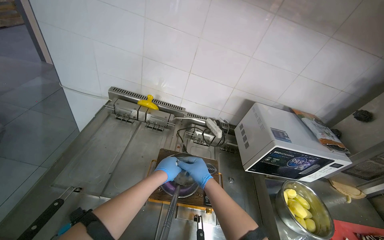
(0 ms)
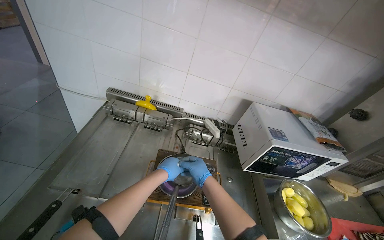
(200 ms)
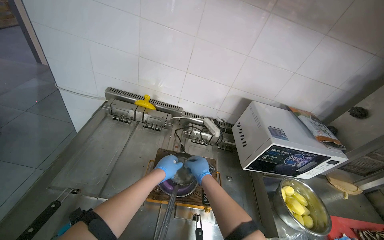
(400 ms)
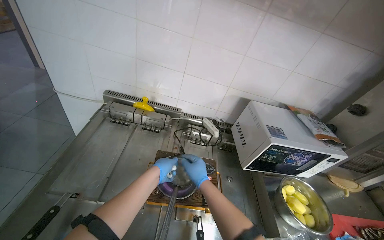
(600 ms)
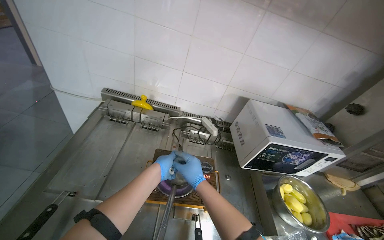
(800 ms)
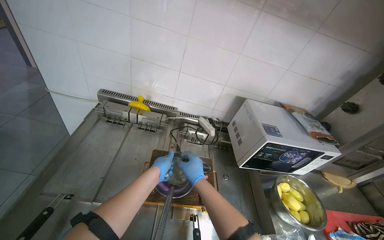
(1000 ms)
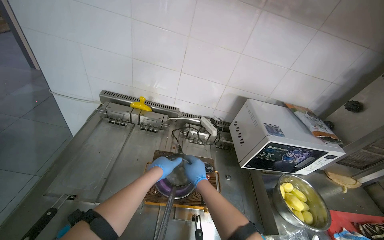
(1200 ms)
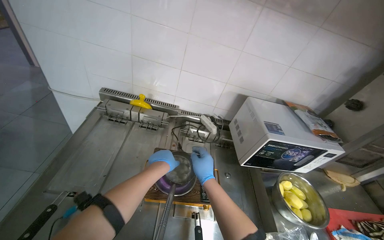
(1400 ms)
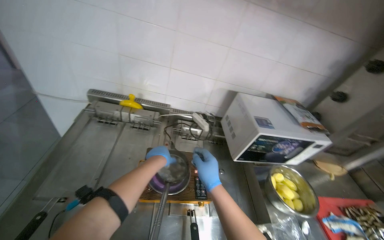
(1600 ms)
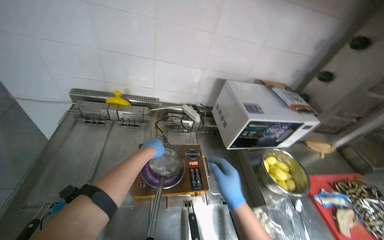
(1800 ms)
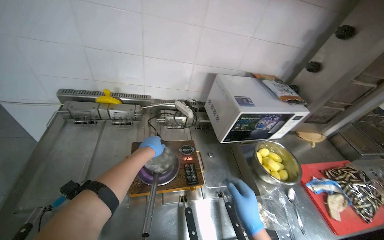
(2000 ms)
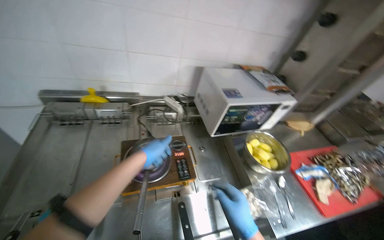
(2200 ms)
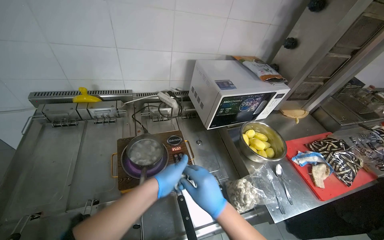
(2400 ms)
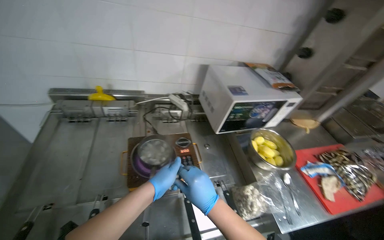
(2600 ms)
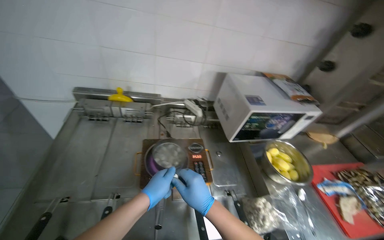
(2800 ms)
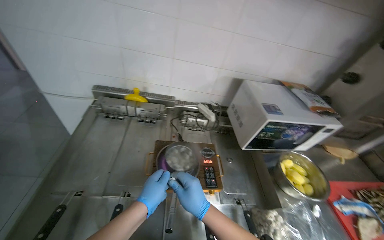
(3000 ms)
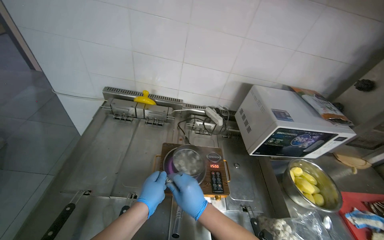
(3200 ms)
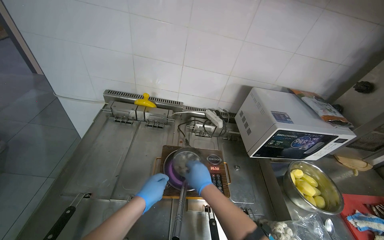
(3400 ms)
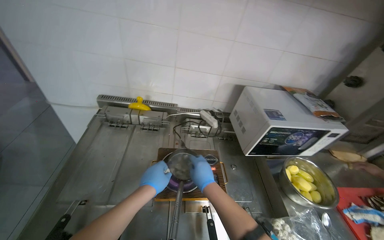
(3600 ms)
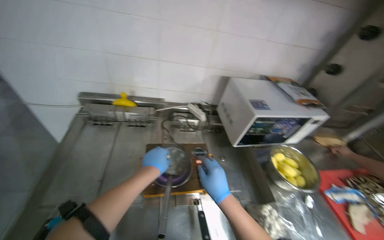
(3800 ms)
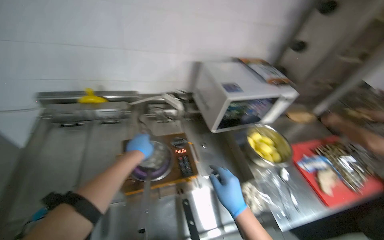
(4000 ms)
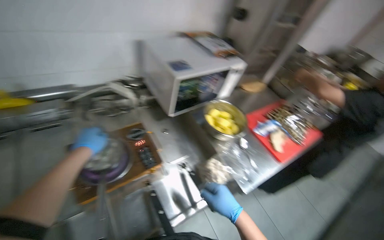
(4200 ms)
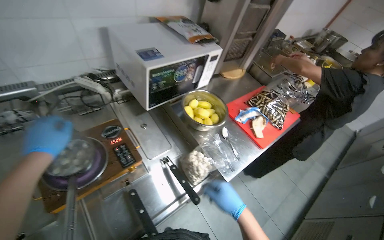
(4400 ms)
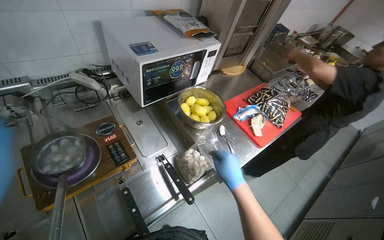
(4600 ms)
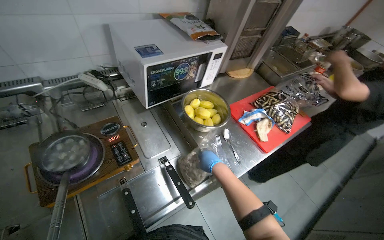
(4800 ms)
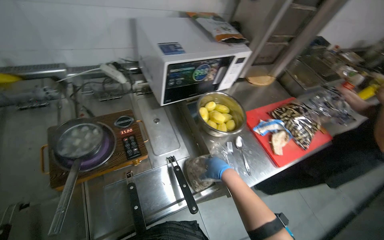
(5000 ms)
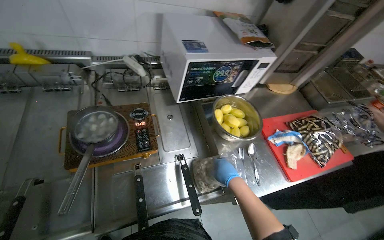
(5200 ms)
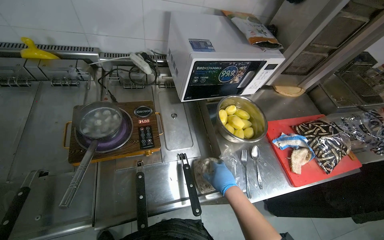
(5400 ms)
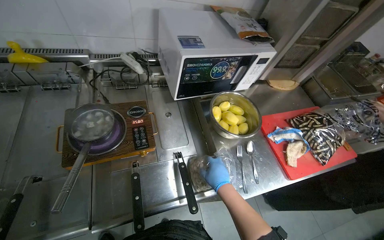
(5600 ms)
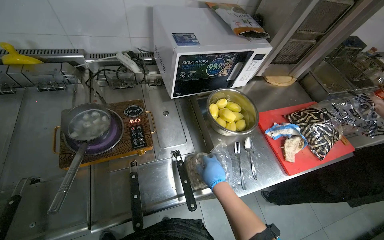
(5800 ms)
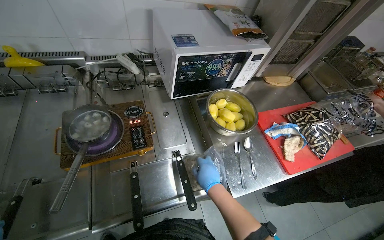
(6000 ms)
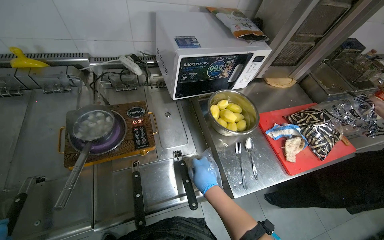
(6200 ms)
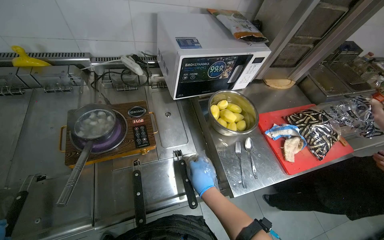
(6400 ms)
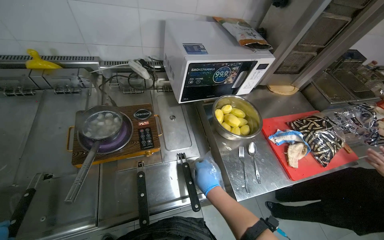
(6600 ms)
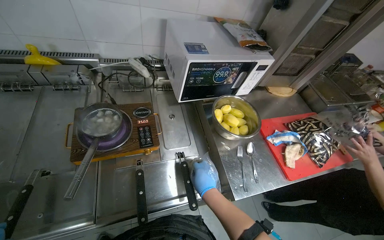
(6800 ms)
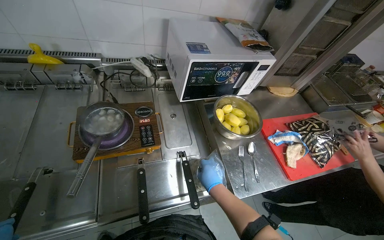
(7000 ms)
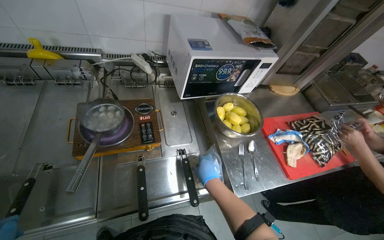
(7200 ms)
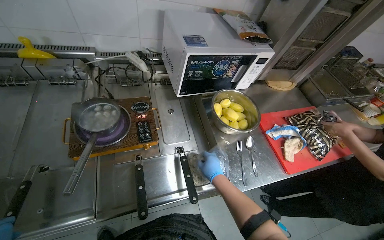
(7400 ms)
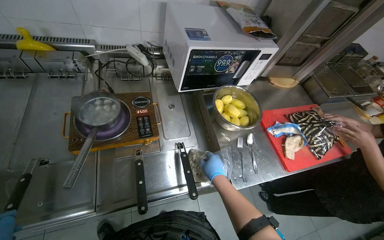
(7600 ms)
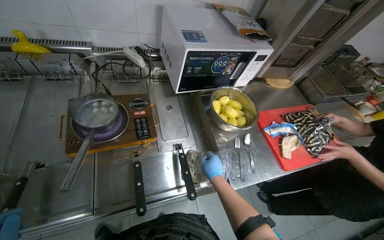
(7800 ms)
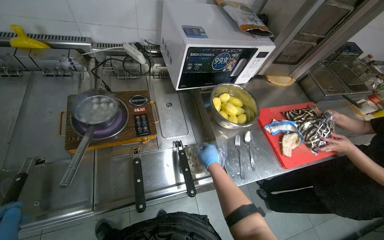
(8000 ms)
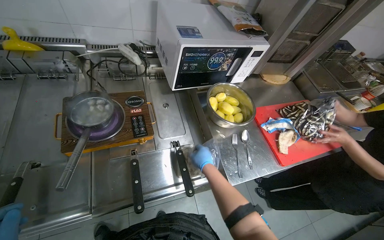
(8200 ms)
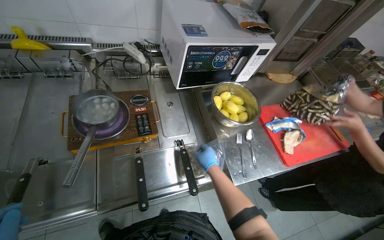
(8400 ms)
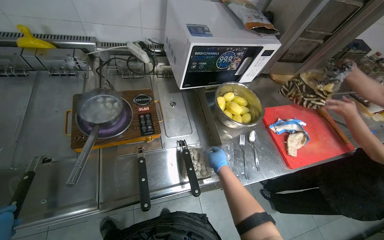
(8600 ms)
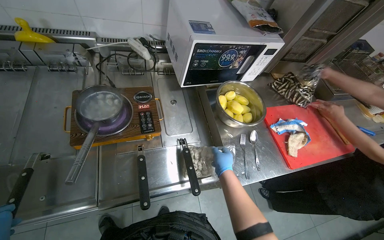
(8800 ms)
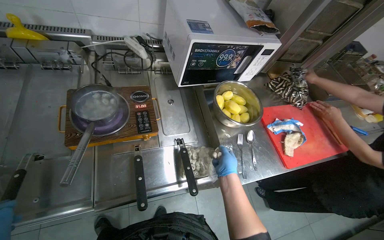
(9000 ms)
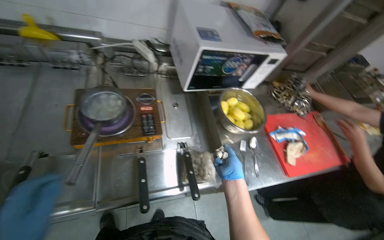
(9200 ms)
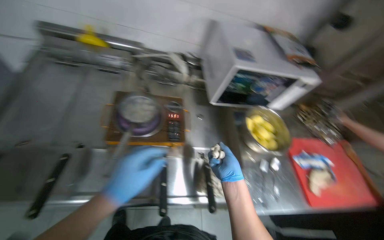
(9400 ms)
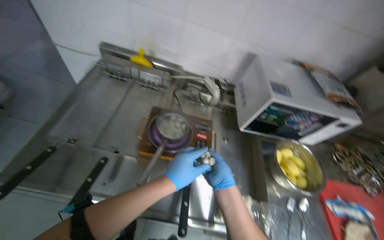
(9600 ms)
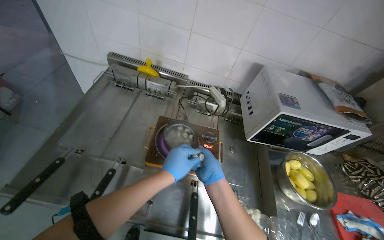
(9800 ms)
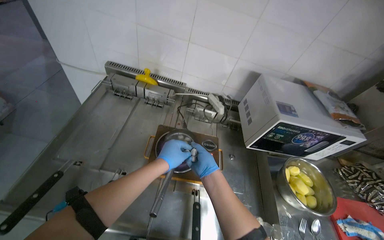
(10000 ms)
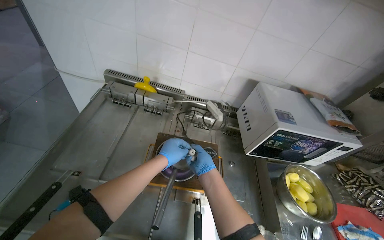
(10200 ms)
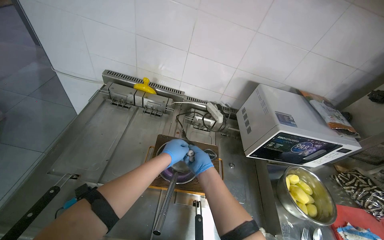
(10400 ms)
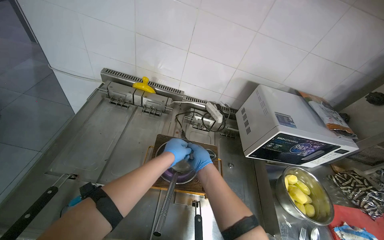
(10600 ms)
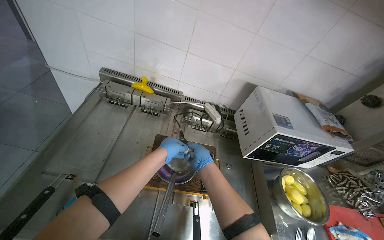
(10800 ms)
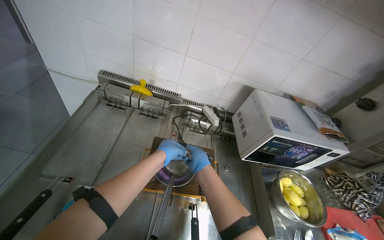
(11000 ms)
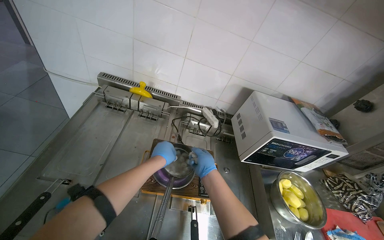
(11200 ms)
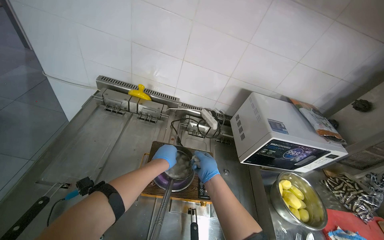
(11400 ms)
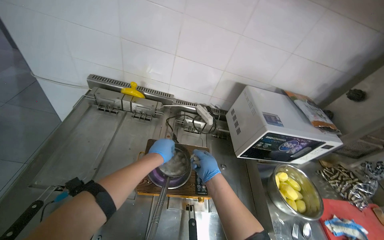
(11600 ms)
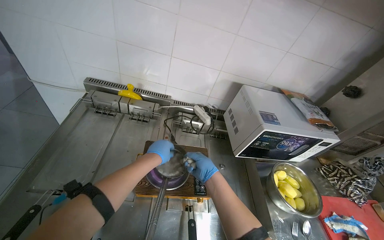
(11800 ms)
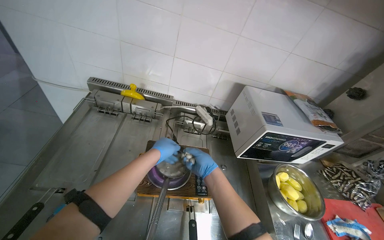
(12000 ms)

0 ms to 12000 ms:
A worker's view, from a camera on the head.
Job: cooking food.
The whole recording: Adding food items to boiling water. The worker takes food items from a bag and adds them to a pot of boiling water on the stove.
0 ms to 1600 ms: The hands are busy where they are.
1600 ms to 3000 ms: The left hand goes roughly 20 cm nearer to the camera and down the picture. Meanwhile the right hand shifts approximately 10 cm nearer to the camera, and reaches about 15 cm to the right, then returns.
3000 ms to 4400 ms: The wearer's head swings about 30 degrees to the right. The wearer looks approximately 15 degrees further downward.
4400 ms to 6000 ms: The head rotates roughly 20 degrees to the left. The right hand heads farther from the camera, covering about 15 cm.
9000 ms to 10400 ms: The view tips upward by approximately 15 degrees.
10400 ms to 12000 ms: The hands are busy where they are.

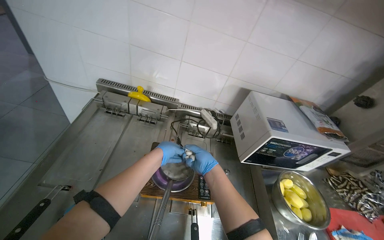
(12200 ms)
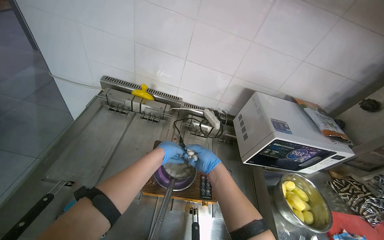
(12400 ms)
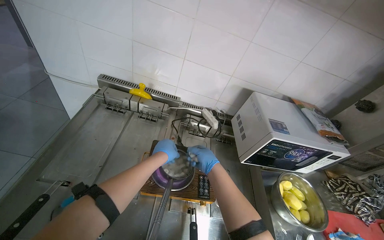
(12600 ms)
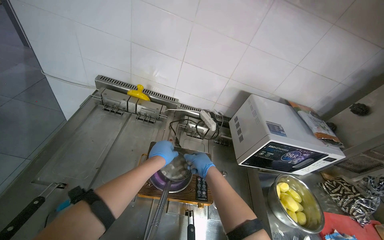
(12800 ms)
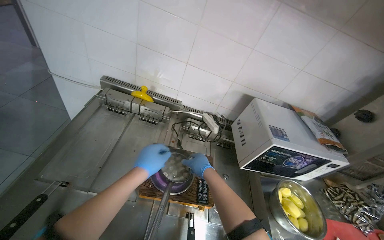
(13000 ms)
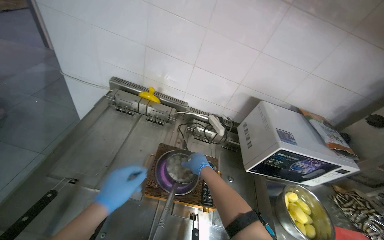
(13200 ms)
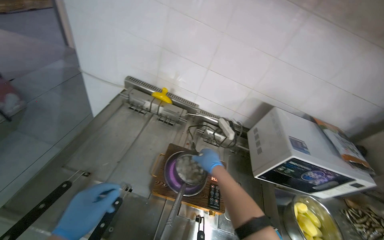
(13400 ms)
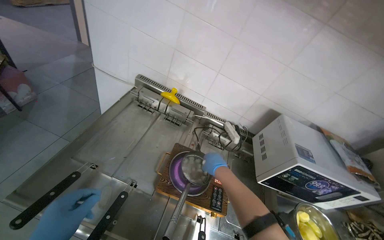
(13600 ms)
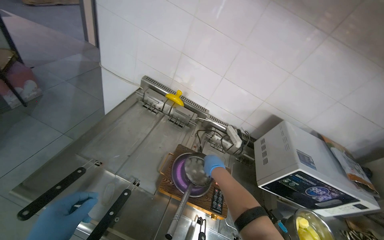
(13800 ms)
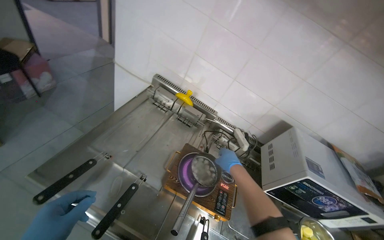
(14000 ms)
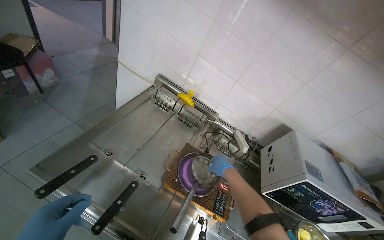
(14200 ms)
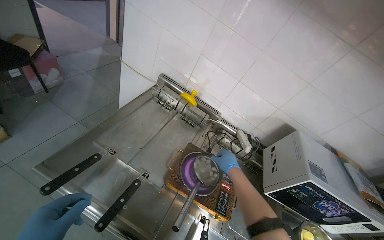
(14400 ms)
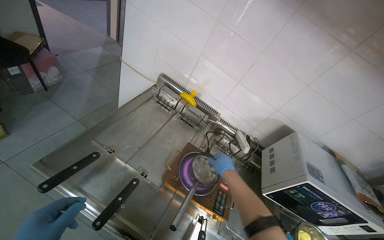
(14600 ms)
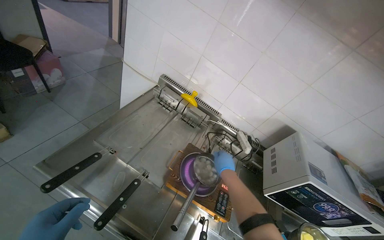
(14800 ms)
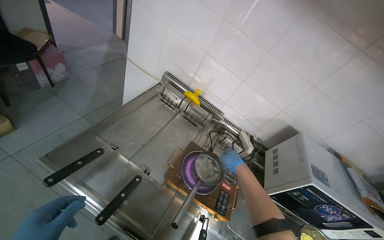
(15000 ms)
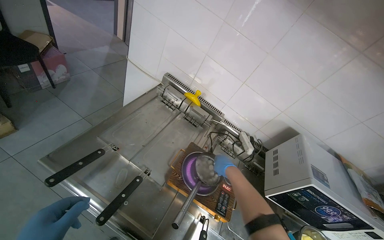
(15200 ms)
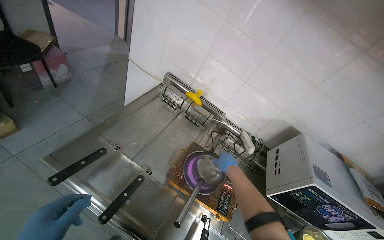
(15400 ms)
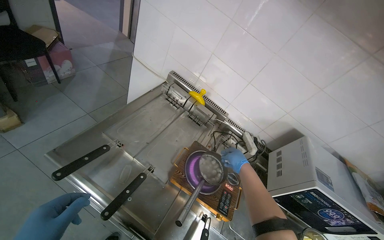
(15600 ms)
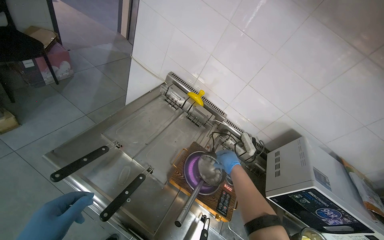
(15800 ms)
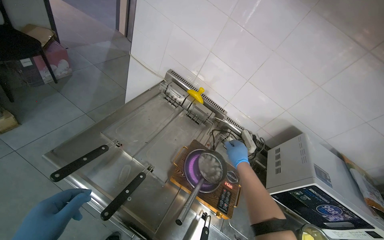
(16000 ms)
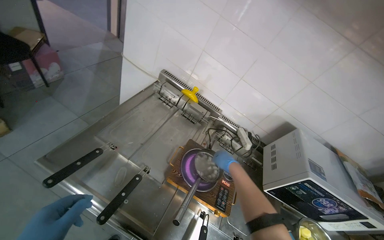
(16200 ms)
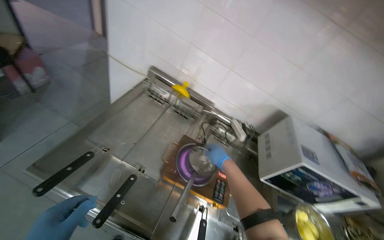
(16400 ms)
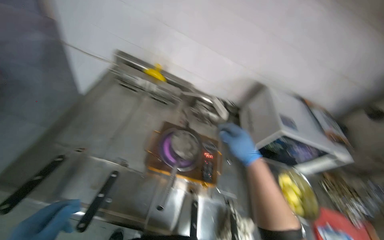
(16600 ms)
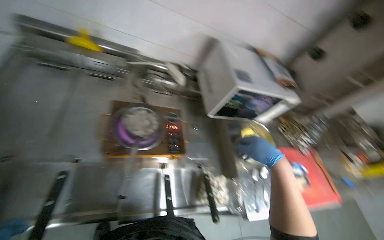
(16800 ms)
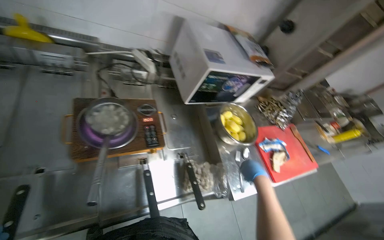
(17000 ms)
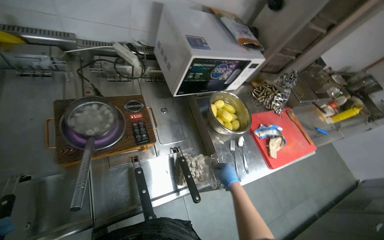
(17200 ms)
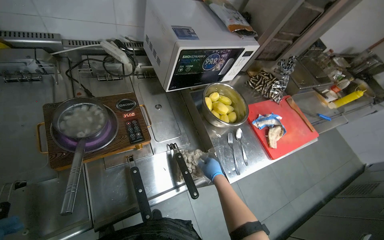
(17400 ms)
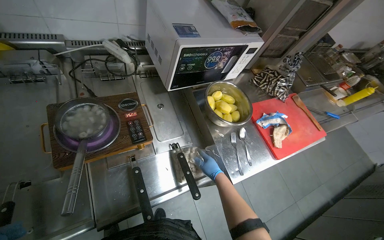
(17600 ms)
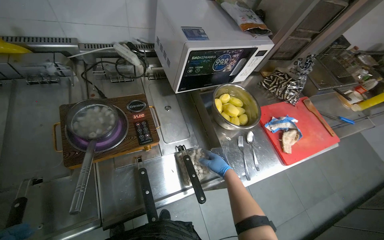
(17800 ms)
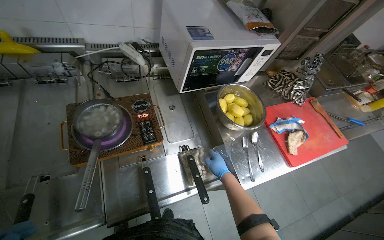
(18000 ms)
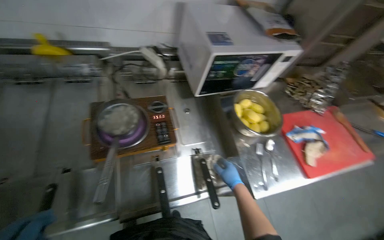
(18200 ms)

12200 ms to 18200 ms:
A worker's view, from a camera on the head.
Job: cooking food.
The whole recording: Adding food items to boiling water. The worker takes food items from a bag and adds them to a pot of boiling water on the stove.
15200 ms to 16600 ms: The right hand goes about 10 cm nearer to the camera.
16600 ms to 18200 ms: The camera pitches downward, by some 20 degrees.

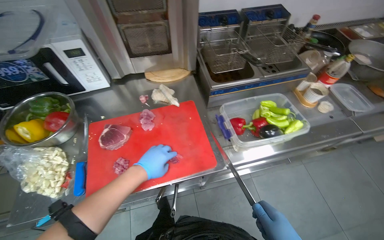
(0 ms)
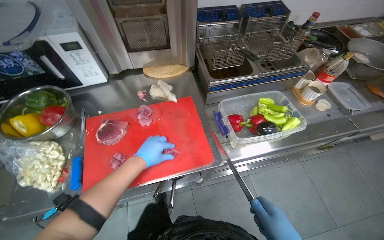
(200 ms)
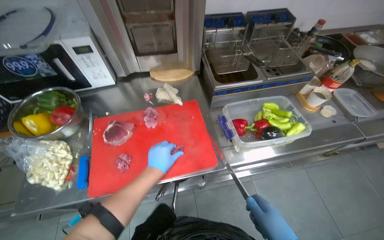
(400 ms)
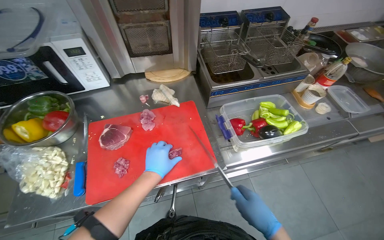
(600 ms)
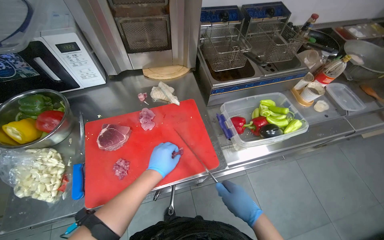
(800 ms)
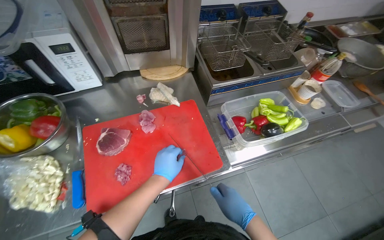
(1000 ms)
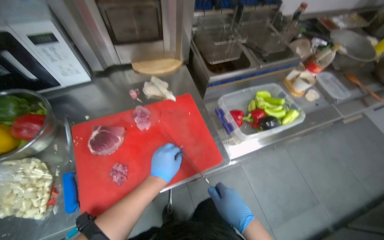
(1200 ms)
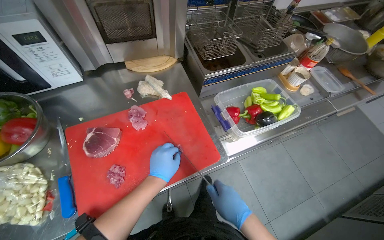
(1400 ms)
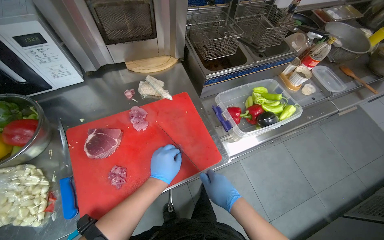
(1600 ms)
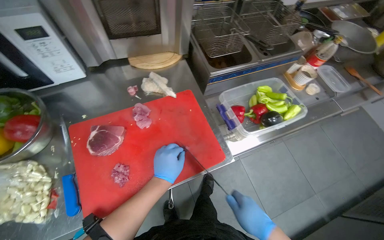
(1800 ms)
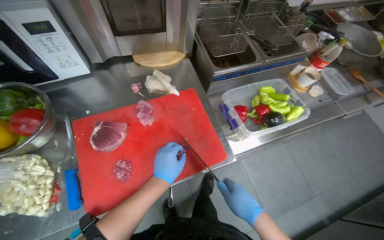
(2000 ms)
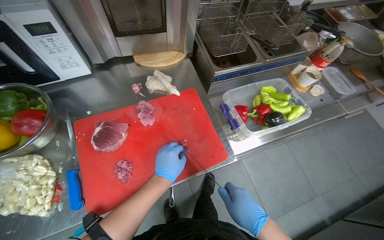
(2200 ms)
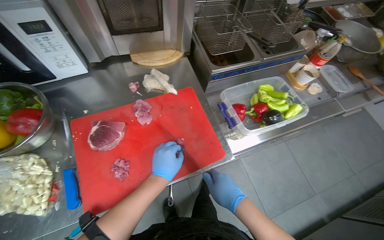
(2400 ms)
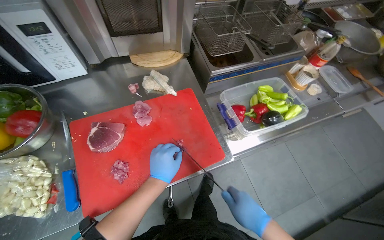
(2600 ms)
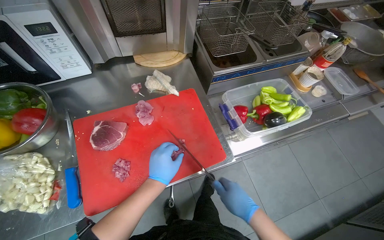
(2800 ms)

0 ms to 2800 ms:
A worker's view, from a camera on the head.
Job: preparing food.
The whole recording: Slicing and dicing meat on board. The worker slices and dices meat on a red cutting board.
1400 ms to 2800 ms: The hands stay close to where they were, moving slightly.
